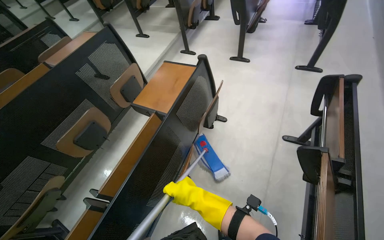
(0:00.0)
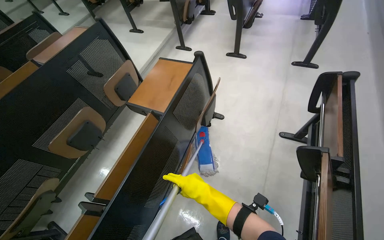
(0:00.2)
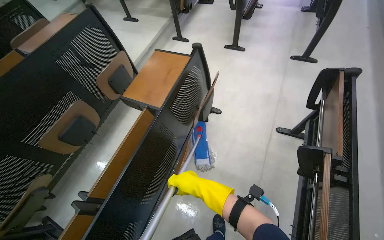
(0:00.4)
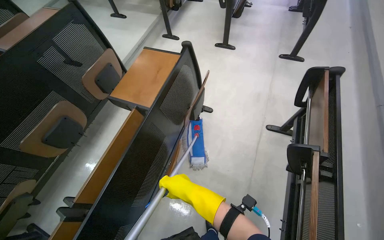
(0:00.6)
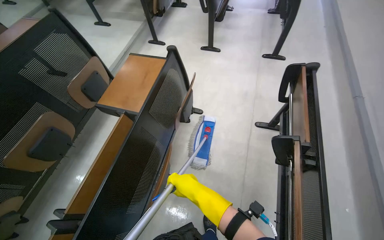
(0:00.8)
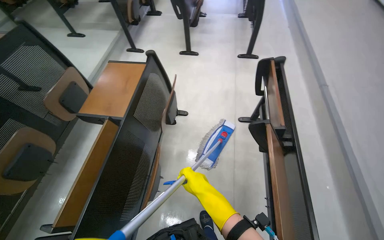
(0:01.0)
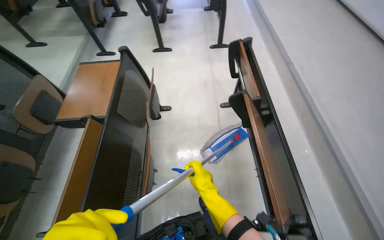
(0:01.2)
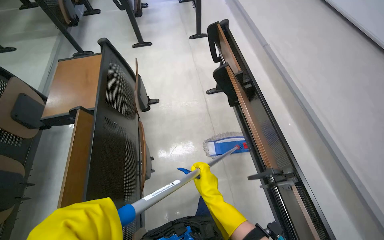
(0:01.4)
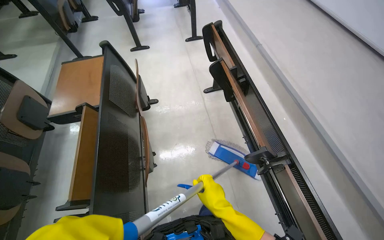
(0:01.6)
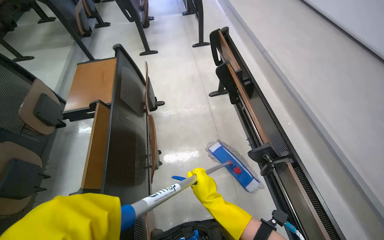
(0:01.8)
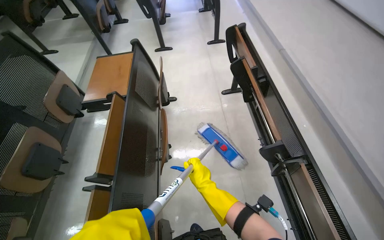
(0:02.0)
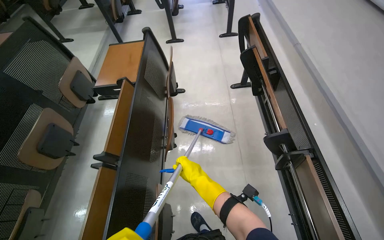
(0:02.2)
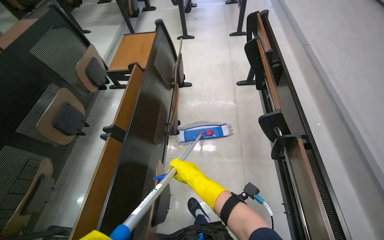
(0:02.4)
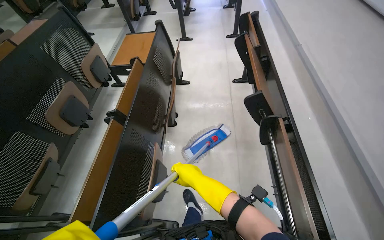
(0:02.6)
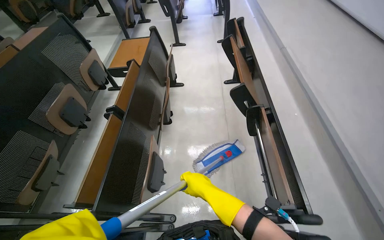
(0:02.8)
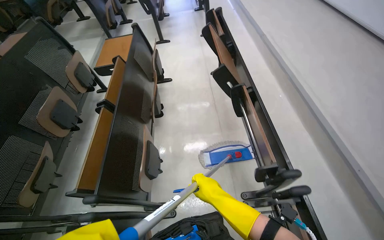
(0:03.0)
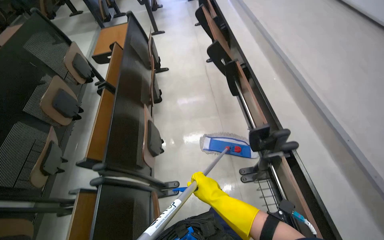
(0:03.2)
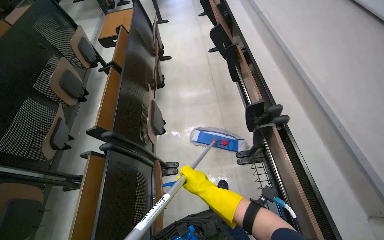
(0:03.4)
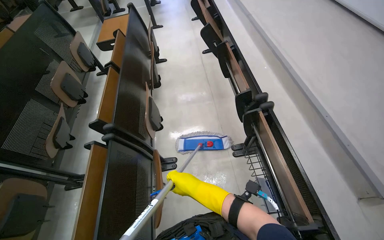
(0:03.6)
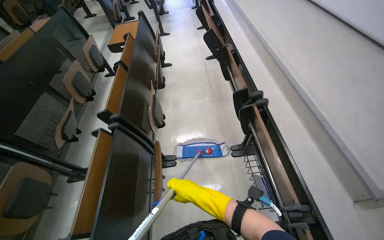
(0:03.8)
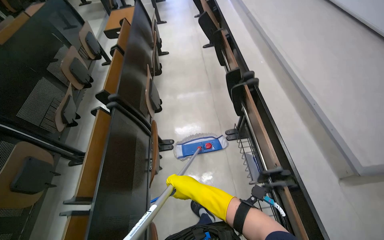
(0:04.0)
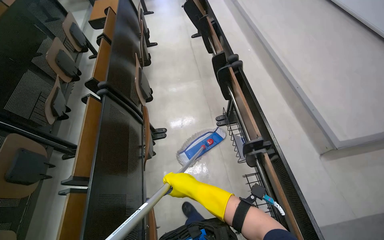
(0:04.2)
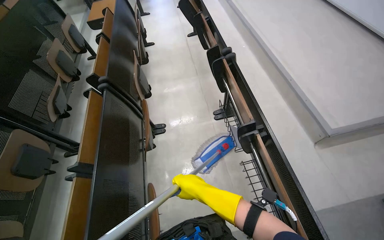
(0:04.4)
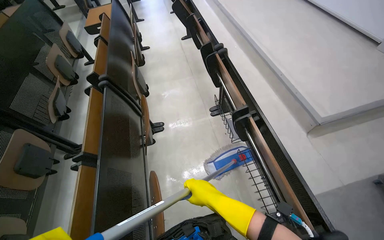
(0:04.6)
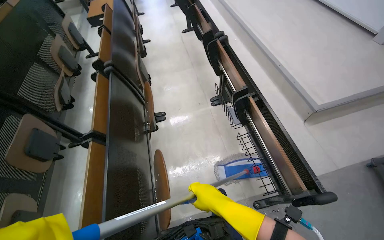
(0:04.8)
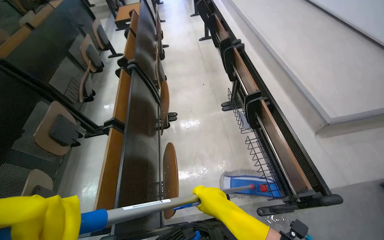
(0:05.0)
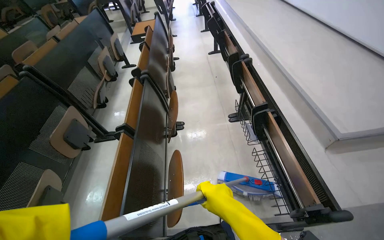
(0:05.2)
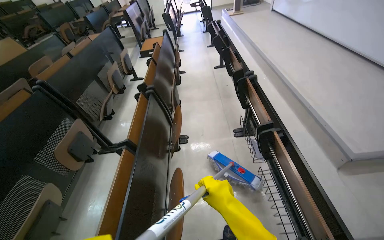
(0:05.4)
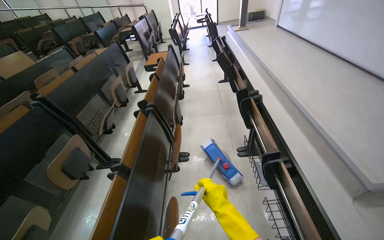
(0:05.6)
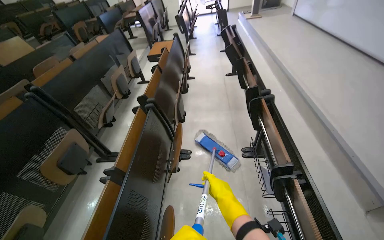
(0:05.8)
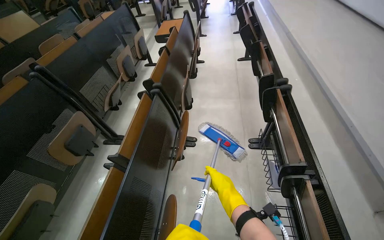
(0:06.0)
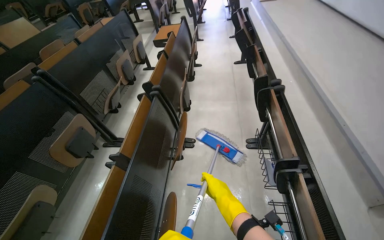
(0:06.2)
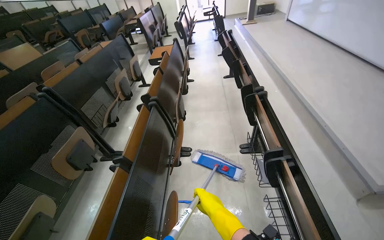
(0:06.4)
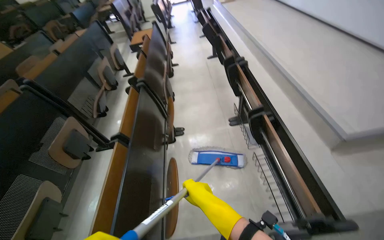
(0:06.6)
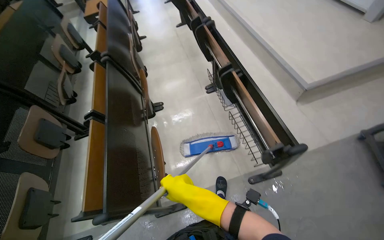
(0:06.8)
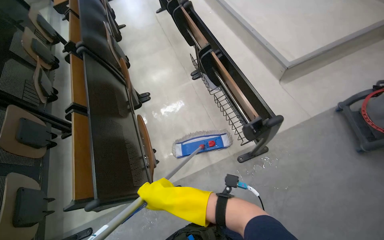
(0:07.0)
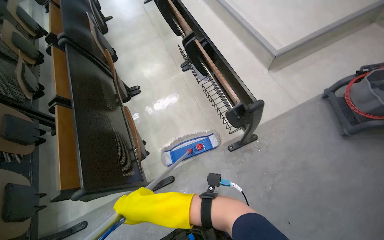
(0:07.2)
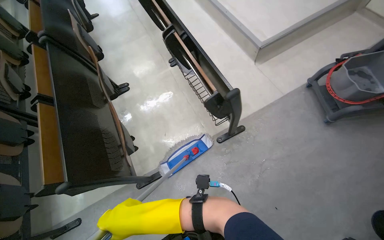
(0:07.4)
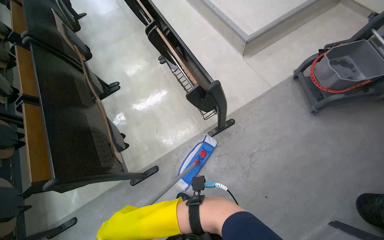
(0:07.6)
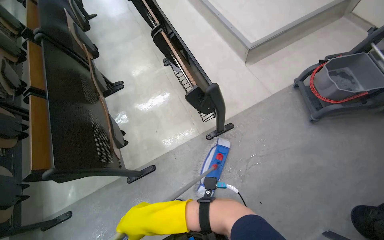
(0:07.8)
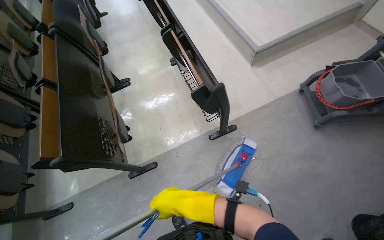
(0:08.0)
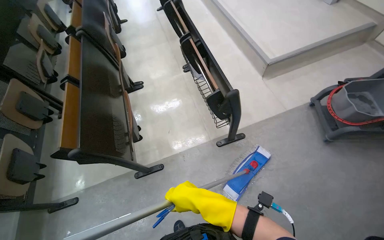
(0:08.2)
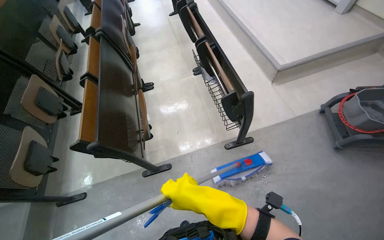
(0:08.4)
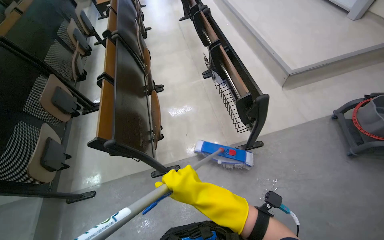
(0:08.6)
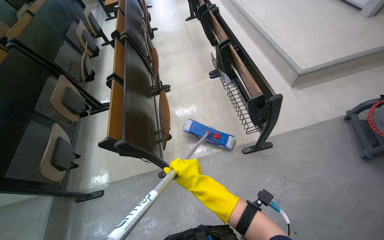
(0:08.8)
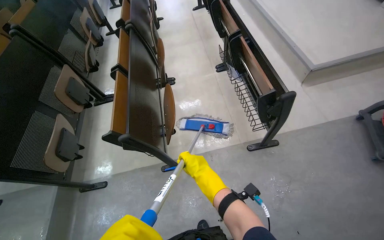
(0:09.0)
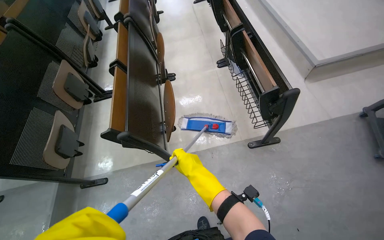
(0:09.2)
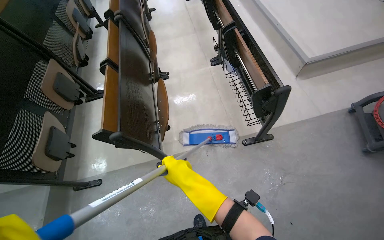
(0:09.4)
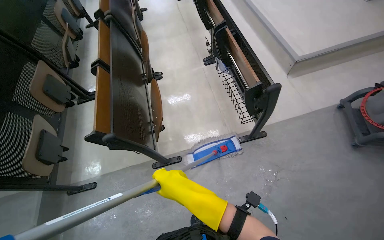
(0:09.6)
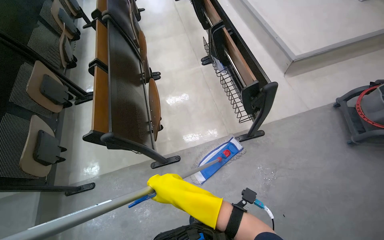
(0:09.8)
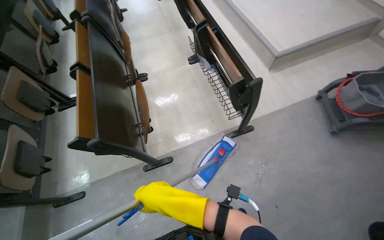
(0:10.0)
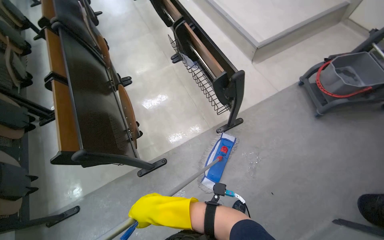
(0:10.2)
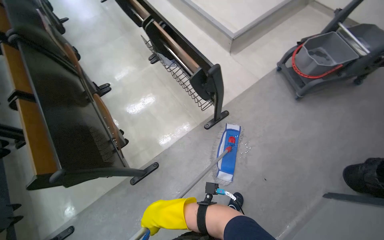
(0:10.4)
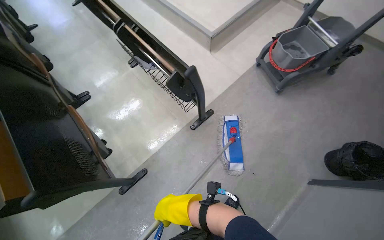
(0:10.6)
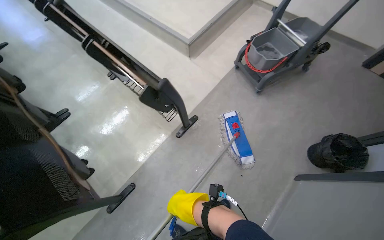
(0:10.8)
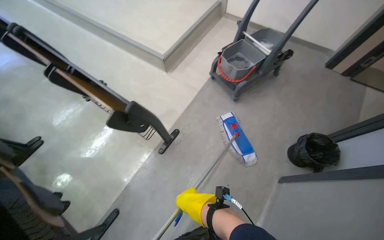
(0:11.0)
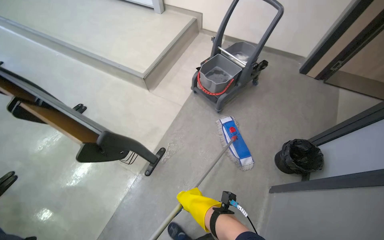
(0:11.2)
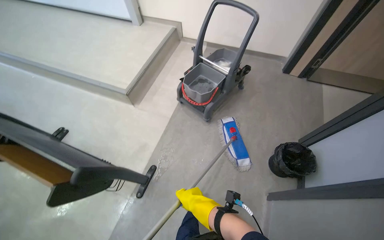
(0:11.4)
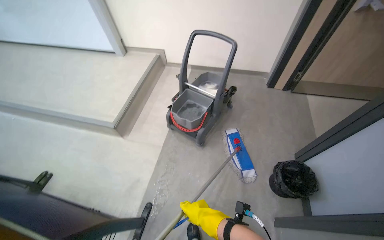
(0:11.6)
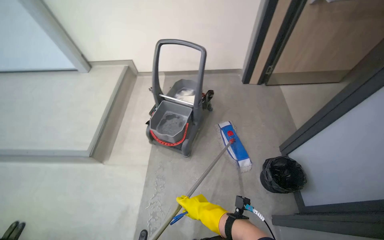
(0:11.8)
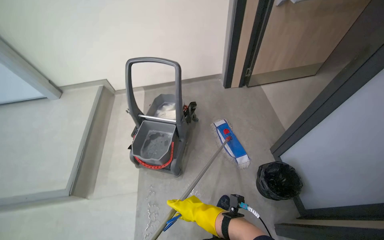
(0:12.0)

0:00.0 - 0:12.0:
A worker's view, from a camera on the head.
Job: mopping floor.
The whole recording: Mopping lecture hall floor. The worker mops the floor of the lecture hall, moving the mop through the aisles between seats.
0:00.0 - 0:01.6: The head rotates some 40 degrees to the right.
0:01.6 - 0:03.0: The camera travels approximately 60 cm.
0:03.0 - 0:04.4: The camera is carried about 80 cm.
0:04.4 - 0:06.0: The wearer's head swings approximately 20 degrees to the left.
0:06.0 - 0:07.6: The camera is carried roughly 70 cm. The wearer's head swings some 35 degrees to the right. The wearer looks approximately 15 degrees further downward.
0:07.6 - 0:09.0: The right hand moves nearer and farther over roughly 15 cm, changing direction 2 times.
0:09.0 - 0:10.4: The head rotates approximately 25 degrees to the right.
0:10.4 - 0:12.0: The camera travels roughly 90 cm. The wearer's head swings approximately 60 degrees to the right. The wearer looks roughly 15 degrees further upward.

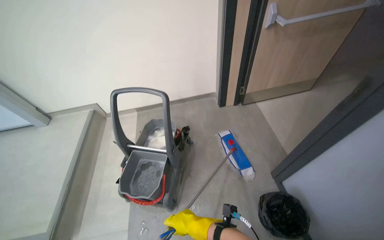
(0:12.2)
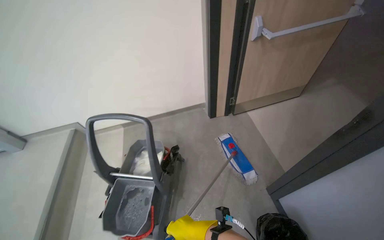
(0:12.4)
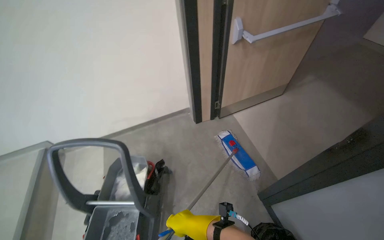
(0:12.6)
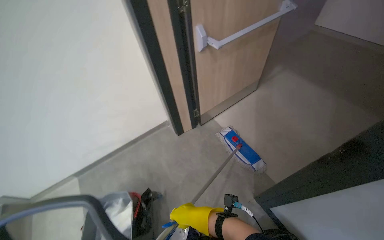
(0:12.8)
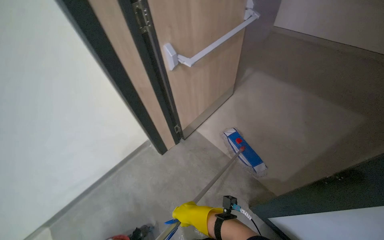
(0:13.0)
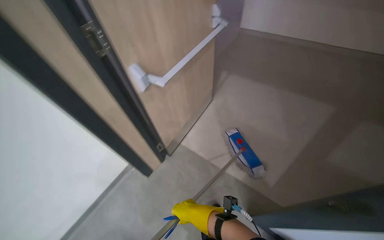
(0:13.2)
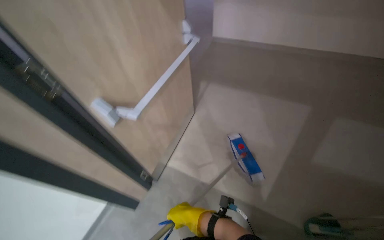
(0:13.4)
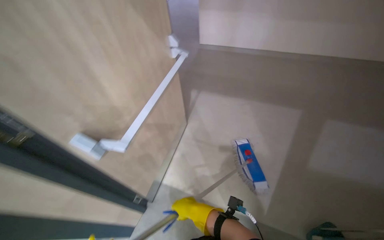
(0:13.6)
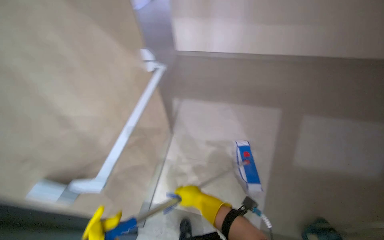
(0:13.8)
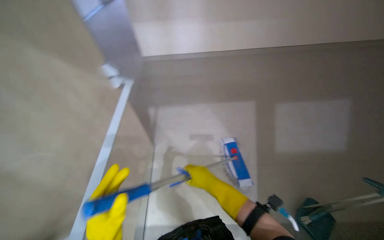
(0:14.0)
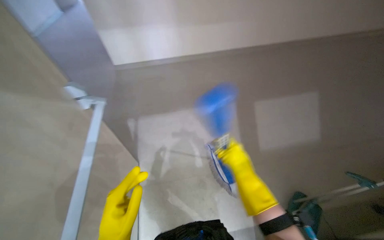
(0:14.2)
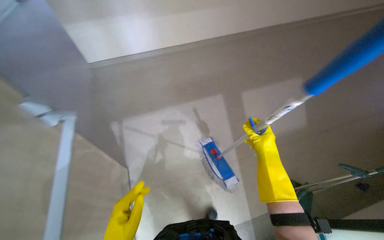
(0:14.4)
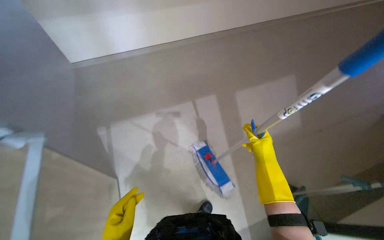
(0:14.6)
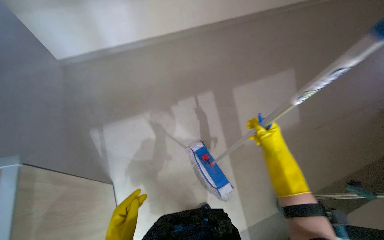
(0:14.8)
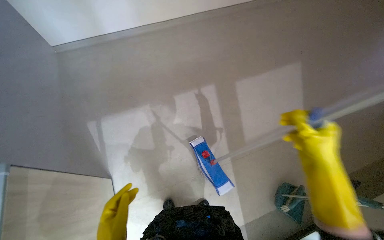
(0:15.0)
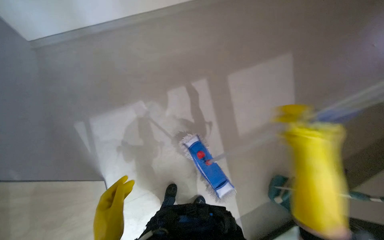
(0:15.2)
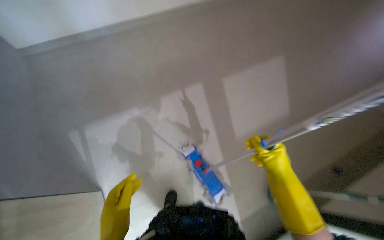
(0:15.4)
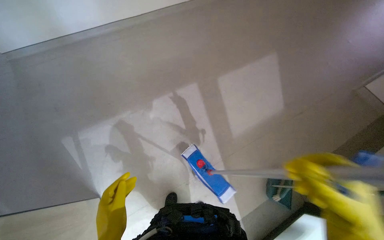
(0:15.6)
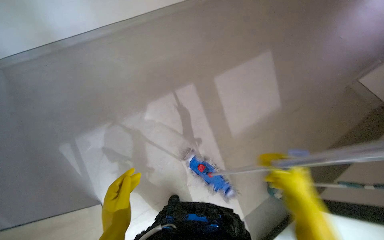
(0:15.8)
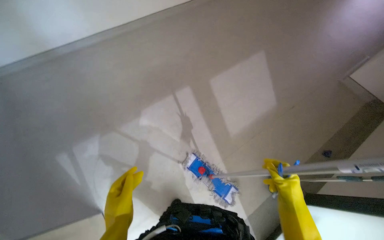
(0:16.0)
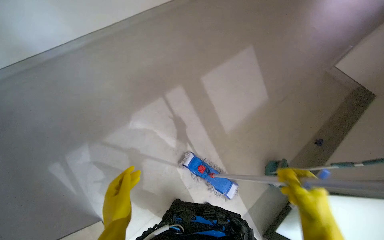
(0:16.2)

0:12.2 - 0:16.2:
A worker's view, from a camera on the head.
Job: mopping floor.
The whole recording: Mopping lecture hall floor. The worker mops the floor of the lecture hall, moving the mop through the aisles between seats.
0:12.2 - 0:13.6: The wearer moves some 1 m. The head rotates roughly 60 degrees to the right.
0:13.6 - 0:14.8: The head travels some 50 cm. The head turns to the right by some 45 degrees.
0:14.8 - 0:16.2: The wearer's head swings approximately 15 degrees to the right. The right hand goes nearer and farther, approximately 15 cm each way, reversing 3 times.

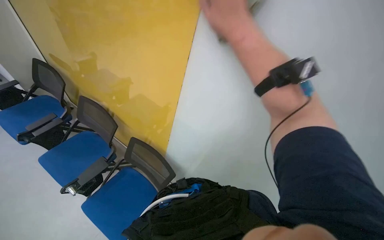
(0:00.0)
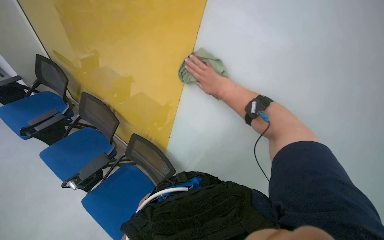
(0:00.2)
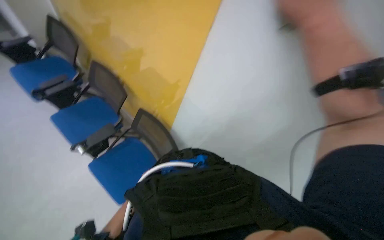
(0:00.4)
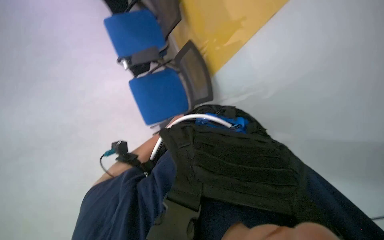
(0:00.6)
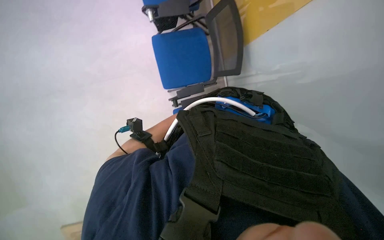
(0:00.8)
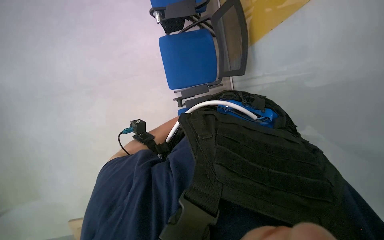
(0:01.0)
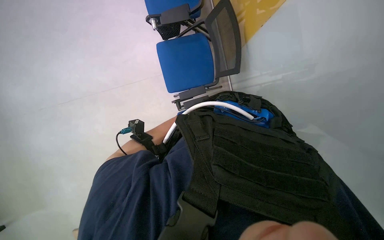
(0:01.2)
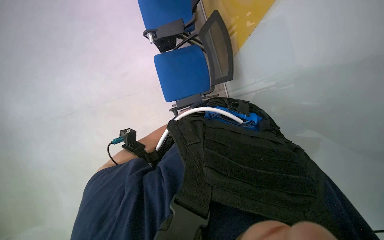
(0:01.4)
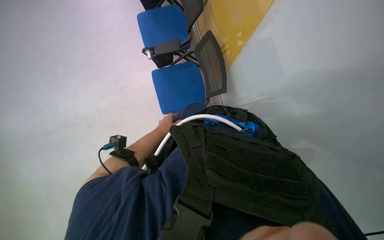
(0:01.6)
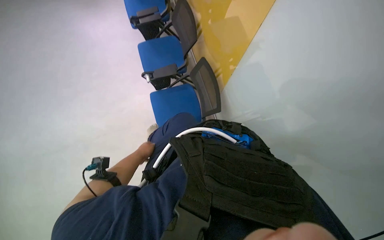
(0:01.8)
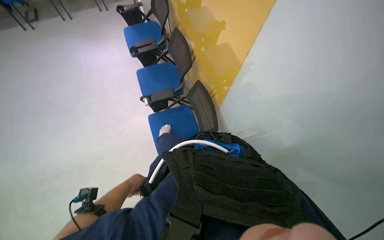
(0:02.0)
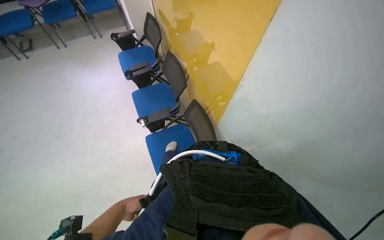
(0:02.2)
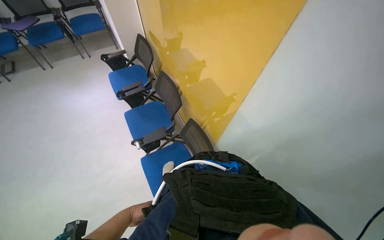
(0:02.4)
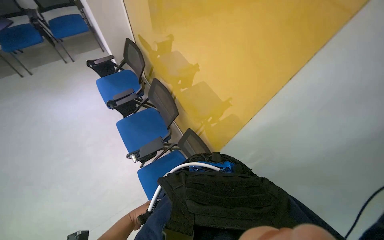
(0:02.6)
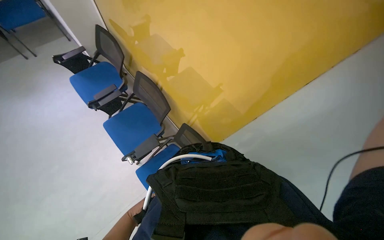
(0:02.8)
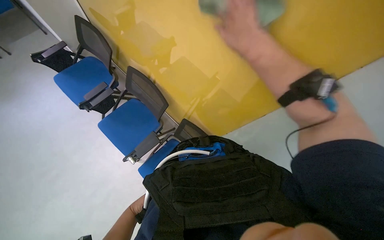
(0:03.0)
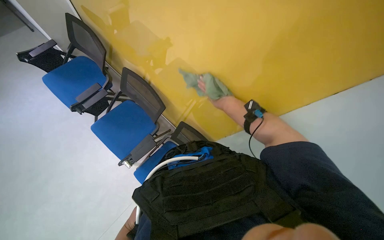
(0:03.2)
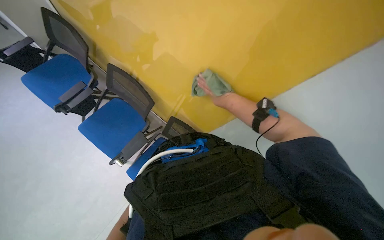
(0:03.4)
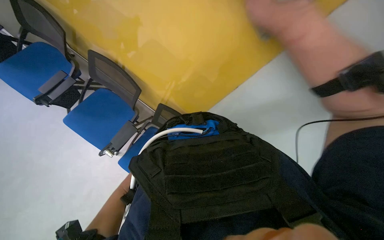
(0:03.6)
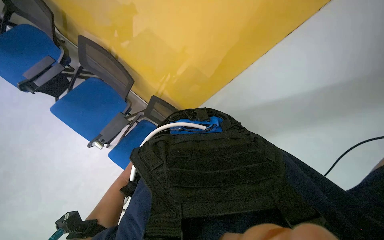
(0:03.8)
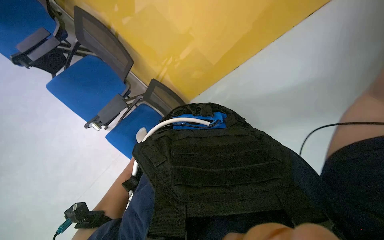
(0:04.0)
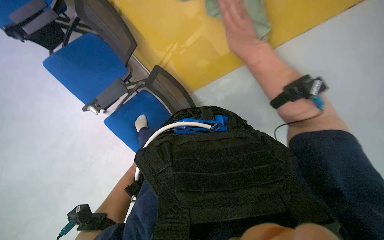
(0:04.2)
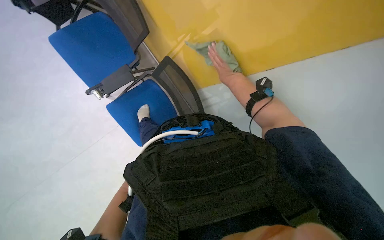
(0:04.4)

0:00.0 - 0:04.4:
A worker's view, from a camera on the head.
Job: wiping surfaces.
The whole recording: Wiping yellow wall. The worker wipes the yellow wall with a cloth.
0:00.0 - 0:01.4: The wearer's head swings approximately 40 degrees to the left. The camera pitches downward, by about 35 degrees.
0:01.4 - 0:03.0: The head rotates approximately 30 degrees to the right. The view tilts about 25 degrees upward.
0:03.0 - 0:04.4: The view tilts approximately 20 degrees downward.
